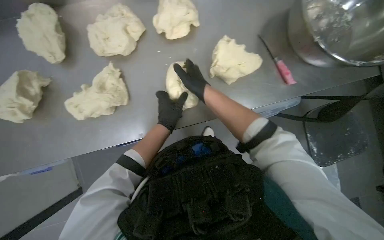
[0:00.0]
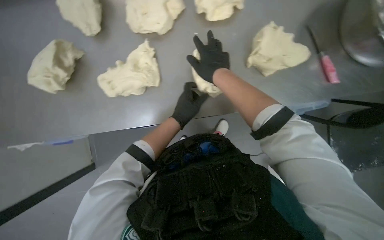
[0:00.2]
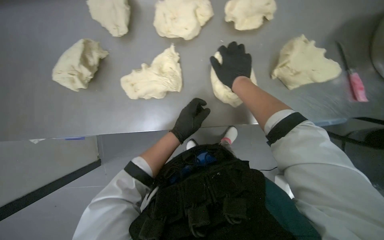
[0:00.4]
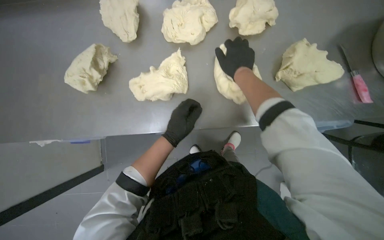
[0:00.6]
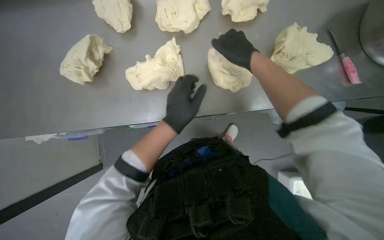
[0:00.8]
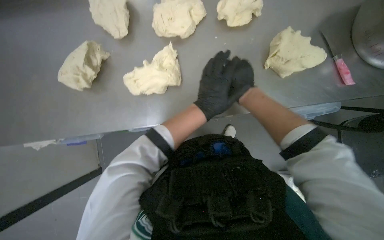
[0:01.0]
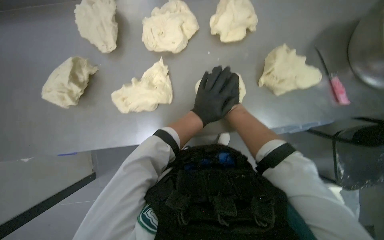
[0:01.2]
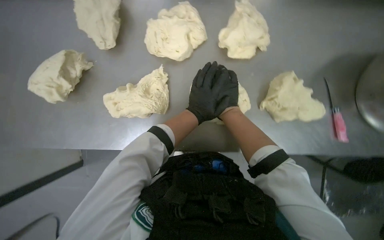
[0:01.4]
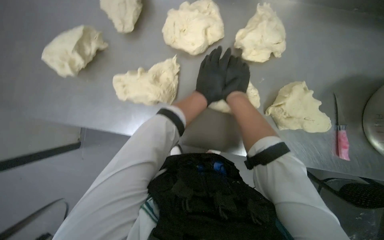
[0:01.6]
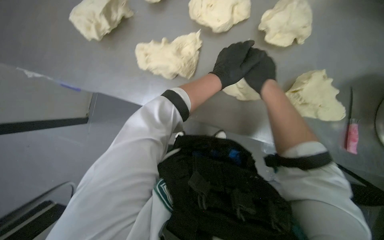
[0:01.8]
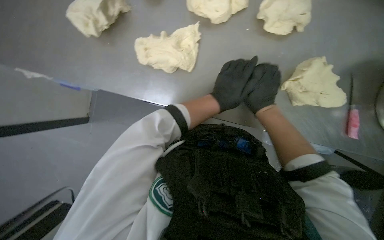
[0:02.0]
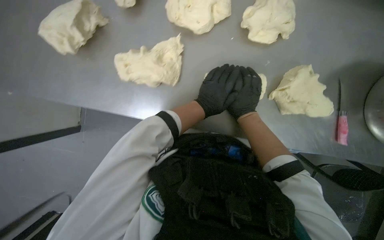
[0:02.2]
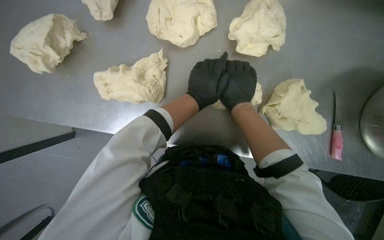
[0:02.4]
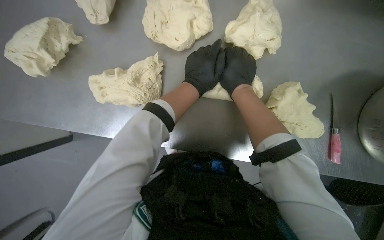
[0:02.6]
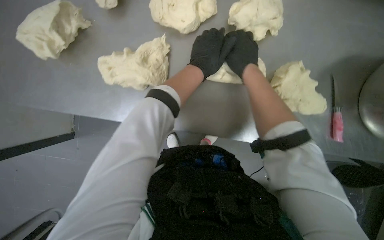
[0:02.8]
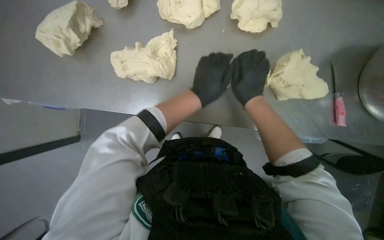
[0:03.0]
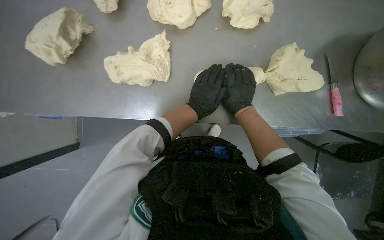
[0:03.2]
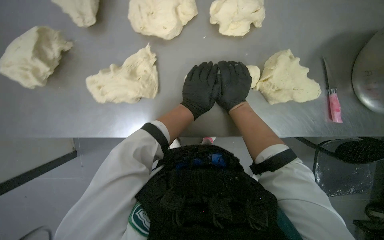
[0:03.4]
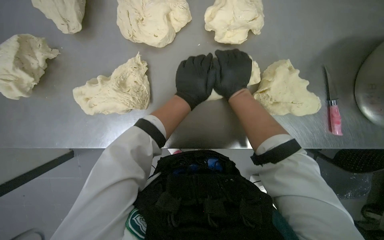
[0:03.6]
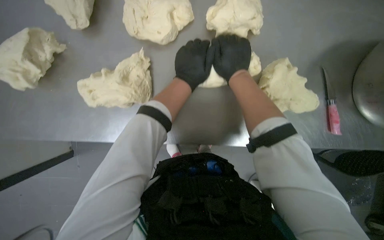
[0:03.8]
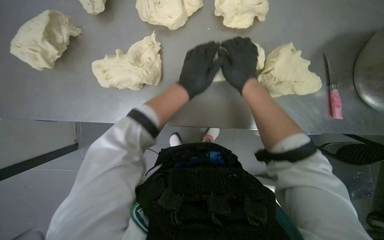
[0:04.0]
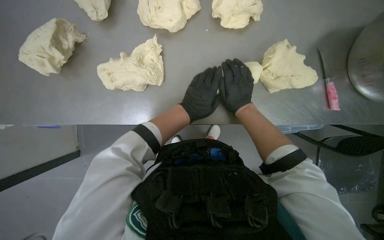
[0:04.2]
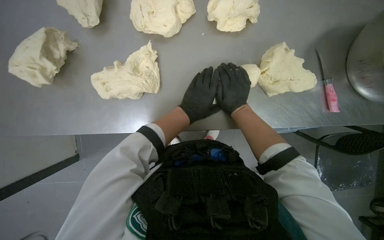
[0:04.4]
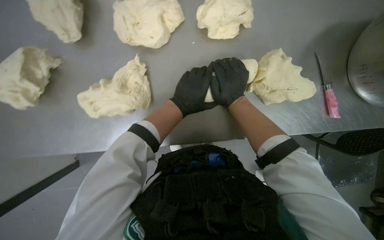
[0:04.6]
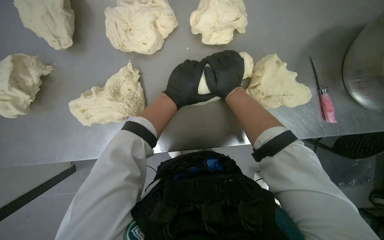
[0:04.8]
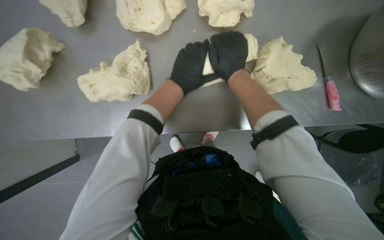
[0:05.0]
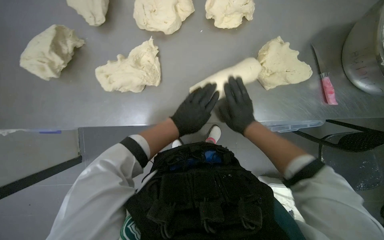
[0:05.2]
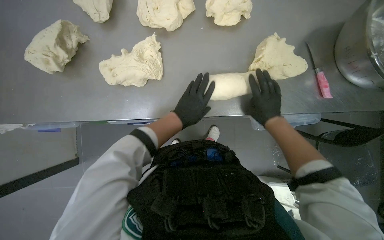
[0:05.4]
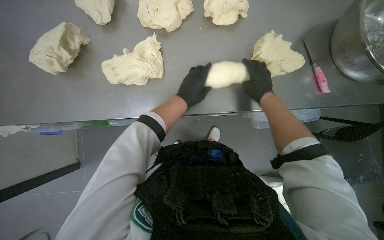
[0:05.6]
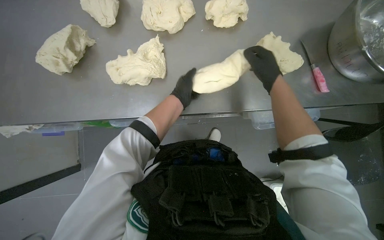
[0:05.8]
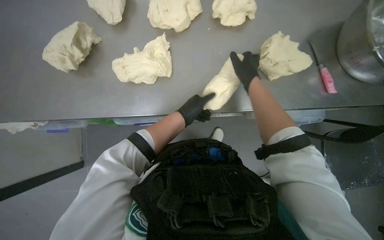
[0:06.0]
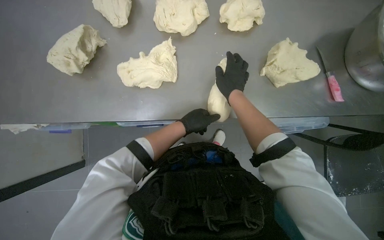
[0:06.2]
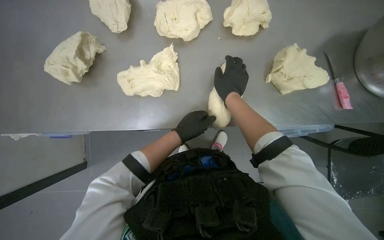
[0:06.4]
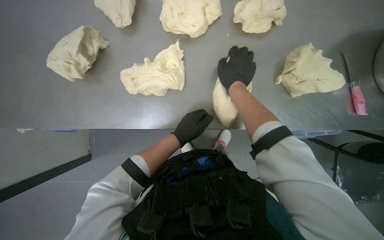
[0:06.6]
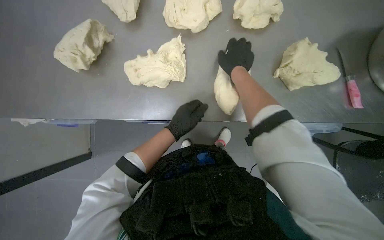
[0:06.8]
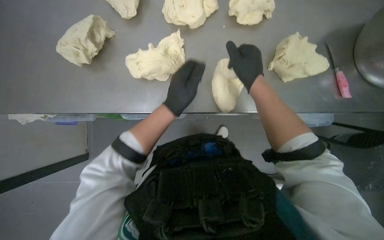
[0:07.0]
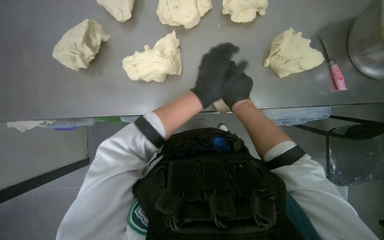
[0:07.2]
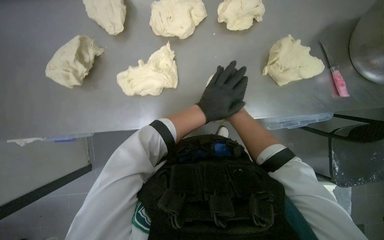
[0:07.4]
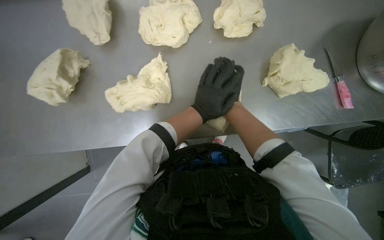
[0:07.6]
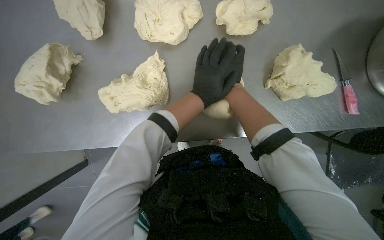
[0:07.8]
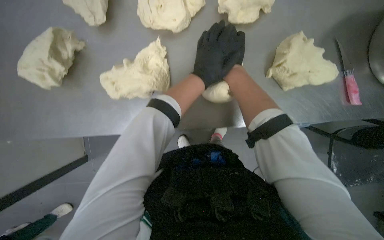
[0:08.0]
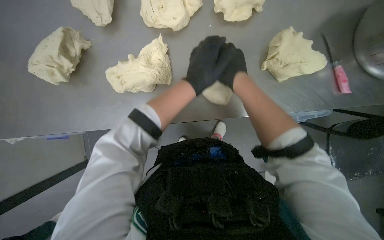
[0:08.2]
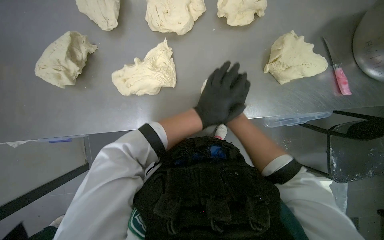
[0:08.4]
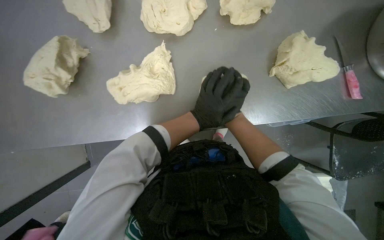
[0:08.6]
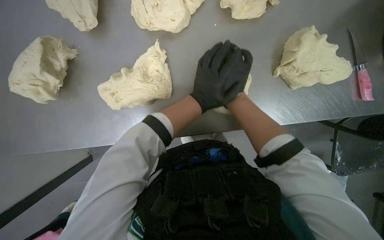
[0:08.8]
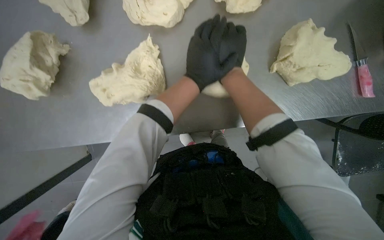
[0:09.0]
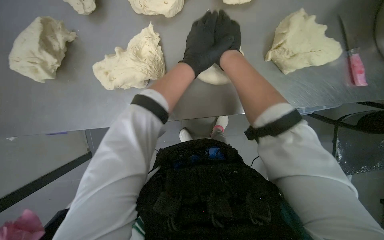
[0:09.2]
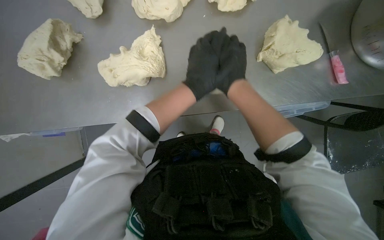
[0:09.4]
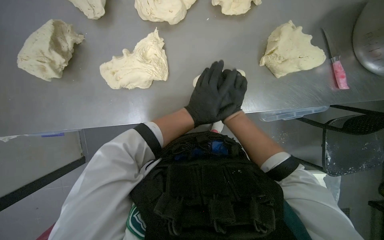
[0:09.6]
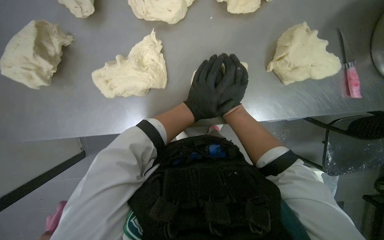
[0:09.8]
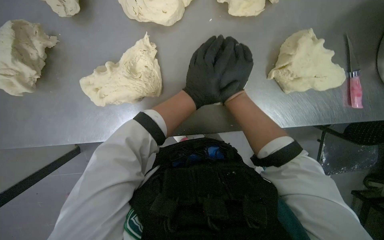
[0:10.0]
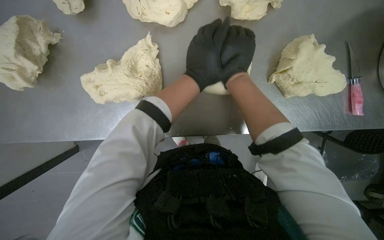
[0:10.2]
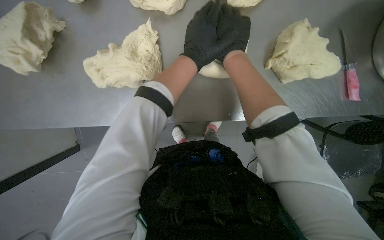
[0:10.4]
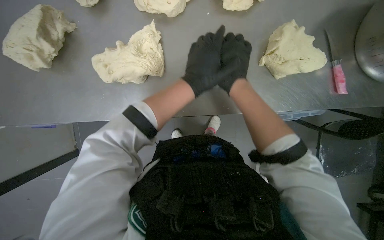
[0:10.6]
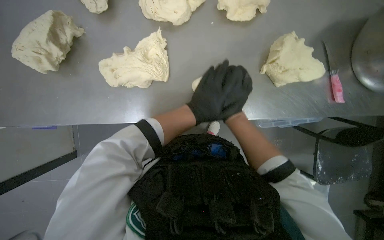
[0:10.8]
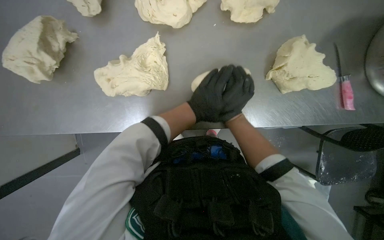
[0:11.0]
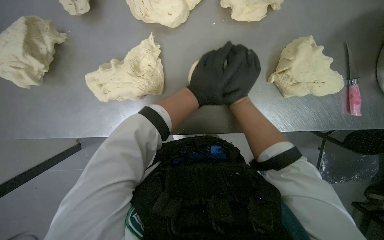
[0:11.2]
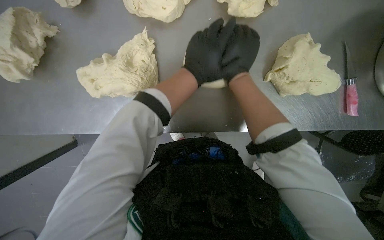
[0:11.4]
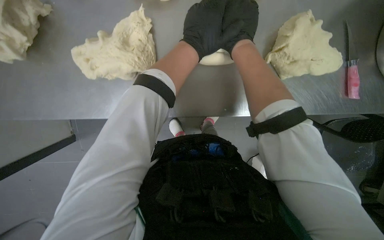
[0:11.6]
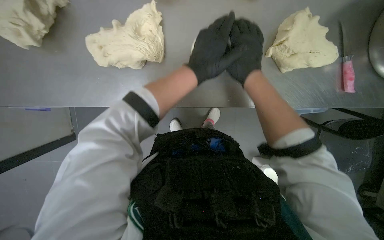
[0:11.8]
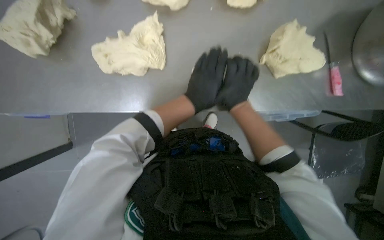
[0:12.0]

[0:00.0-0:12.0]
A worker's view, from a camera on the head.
Job: preparing food.
The whole recording: Shaping dough on counter. The worker shapes pieces of dough into round balls on the counter.
0:00.0 to 0:01.6: Everything in view rotates about 25 degrees clockwise. The left hand heads up the picture, covering roughly 15 cm.
0:04.4 to 0:06.0: The right hand goes up and down the picture, approximately 15 cm each way, reversing 2 times. The left hand moves up and down the picture over roughly 10 cm, changing direction 2 times.
0:06.0 to 0:07.6: The right hand is displaced to the left by approximately 15 cm.
0:07.6 to 0:09.0: The right hand goes up and down the picture, about 15 cm each way, reversing 2 times.
0:10.4 to 0:12.0: The right hand goes up and down the picture, roughly 20 cm each way, reversing 2 times.

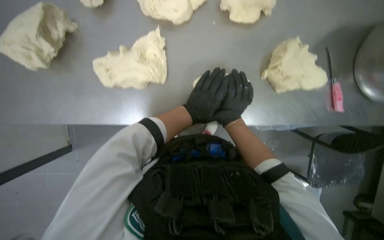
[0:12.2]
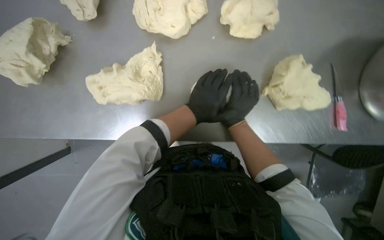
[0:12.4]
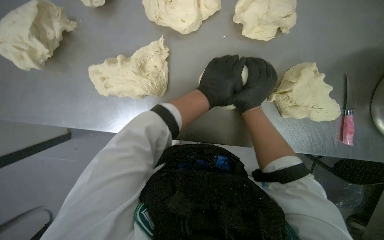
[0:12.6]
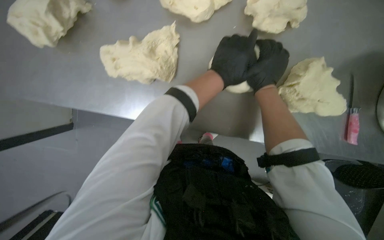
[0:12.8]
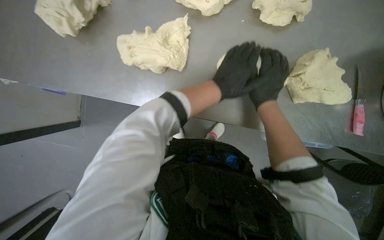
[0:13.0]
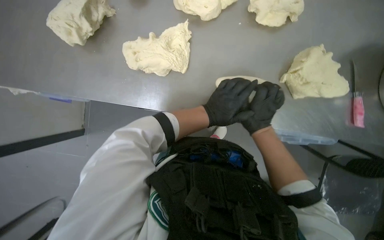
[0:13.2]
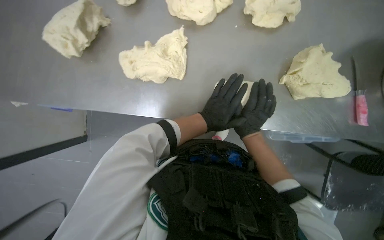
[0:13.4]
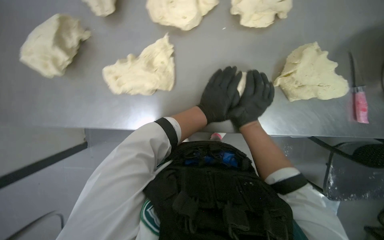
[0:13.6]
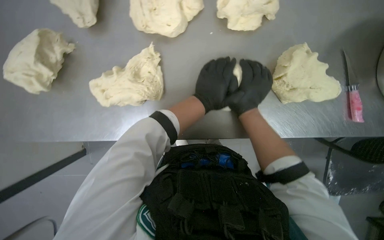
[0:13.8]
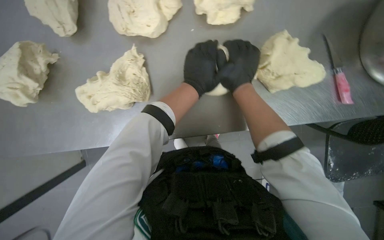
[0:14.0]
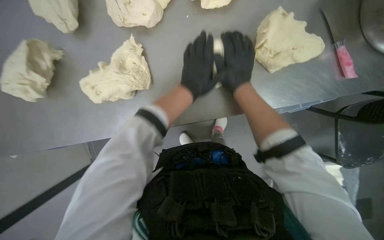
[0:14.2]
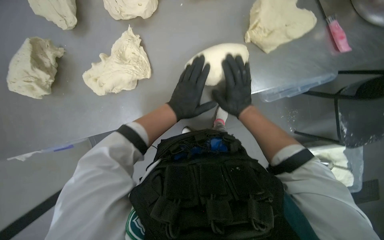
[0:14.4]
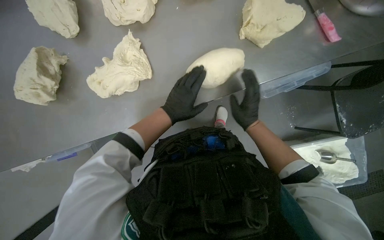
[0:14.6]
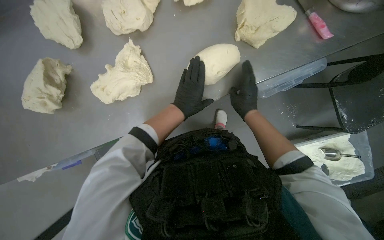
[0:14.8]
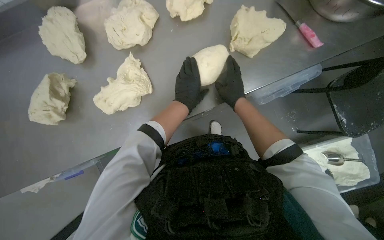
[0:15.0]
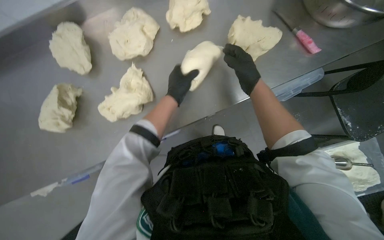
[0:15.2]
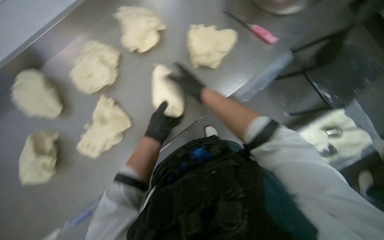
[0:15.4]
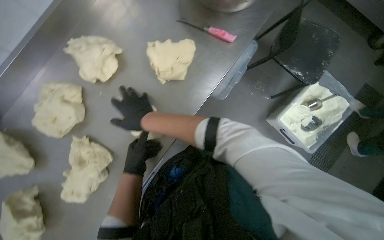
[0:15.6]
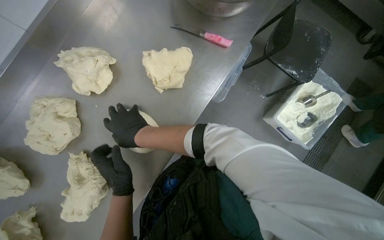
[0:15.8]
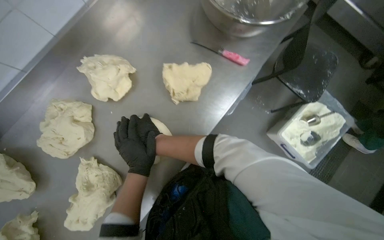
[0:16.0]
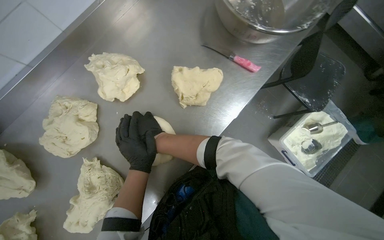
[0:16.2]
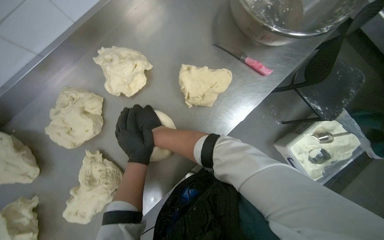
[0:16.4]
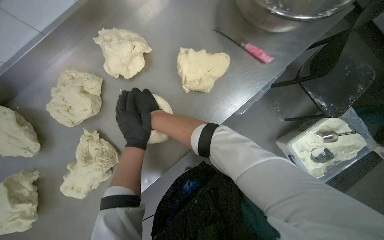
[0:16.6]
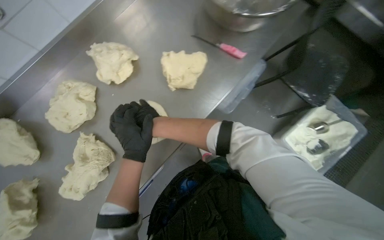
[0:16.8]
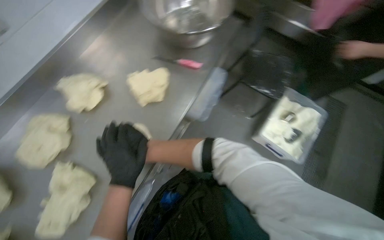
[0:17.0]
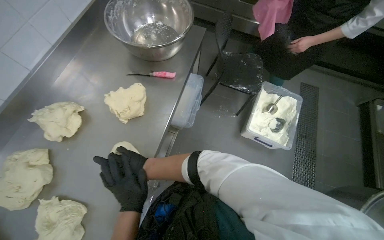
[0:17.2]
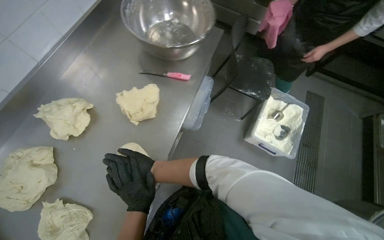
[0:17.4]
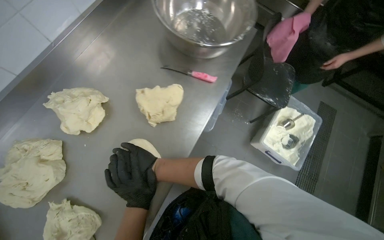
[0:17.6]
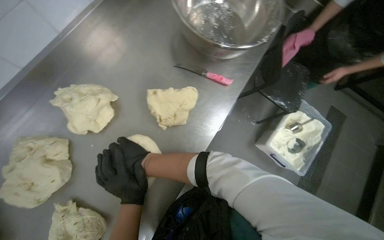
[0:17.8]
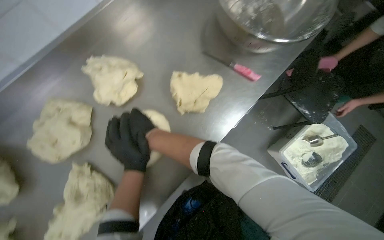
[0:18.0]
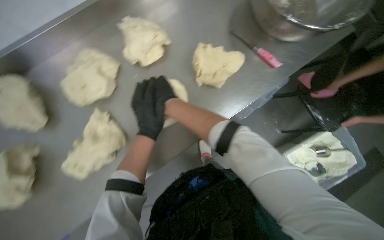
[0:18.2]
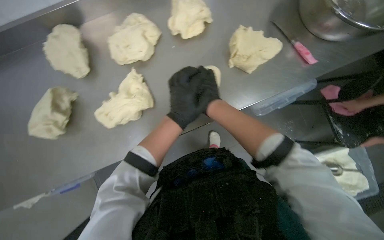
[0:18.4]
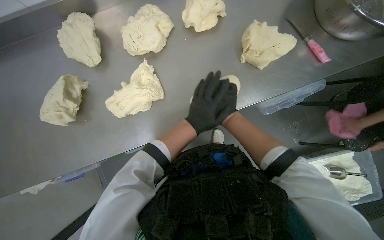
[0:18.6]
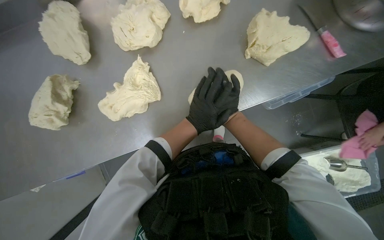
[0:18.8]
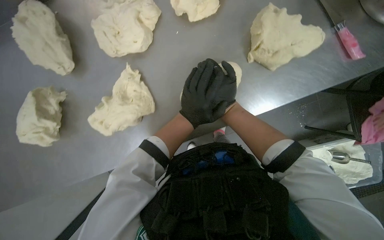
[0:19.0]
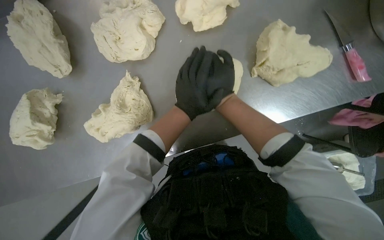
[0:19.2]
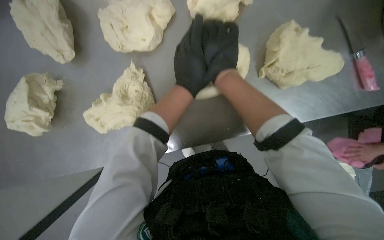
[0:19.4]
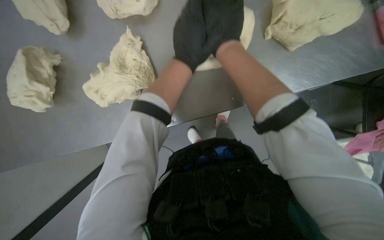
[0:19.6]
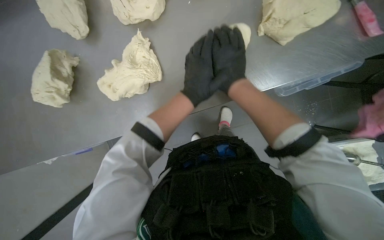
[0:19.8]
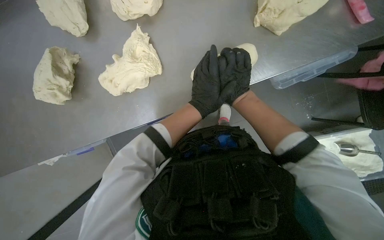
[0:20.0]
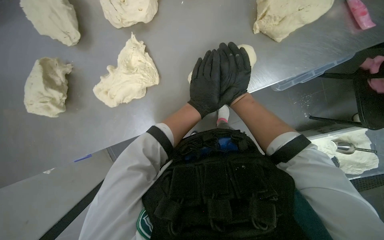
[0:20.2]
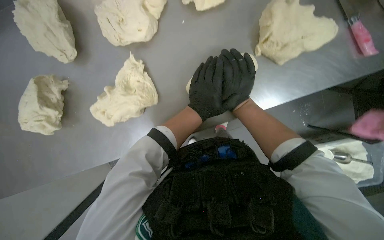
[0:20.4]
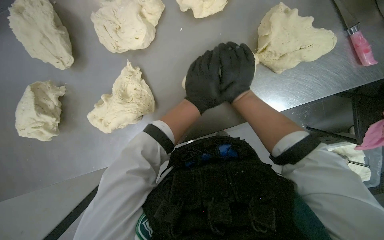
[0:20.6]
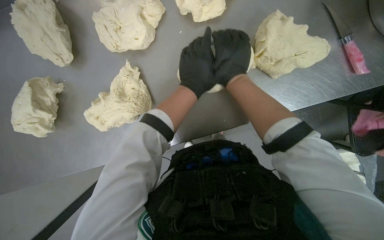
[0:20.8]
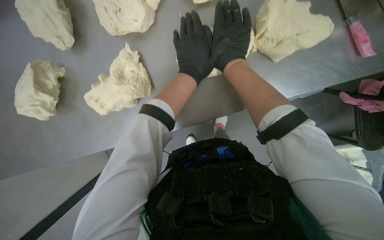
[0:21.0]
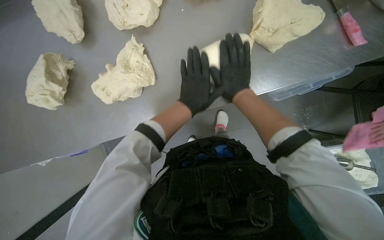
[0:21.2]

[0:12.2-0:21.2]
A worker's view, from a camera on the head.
Job: preparing food.
The whole recording: Shaping dough on counter. The worker shapes pieces of dough into round balls on the counter.
0:12.2 to 0:13.8: The right hand goes up and down the picture, some 15 cm each way, reversing 2 times.
0:18.2 to 0:19.8: The camera pitches downward, by some 15 degrees.
